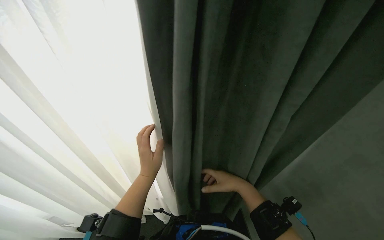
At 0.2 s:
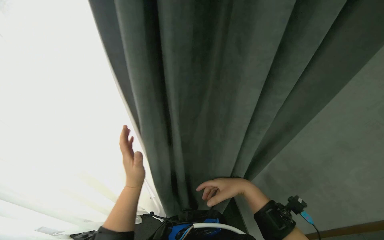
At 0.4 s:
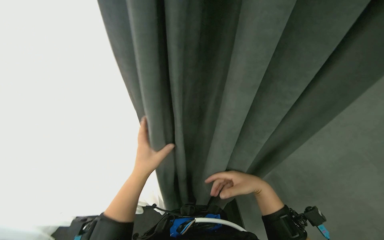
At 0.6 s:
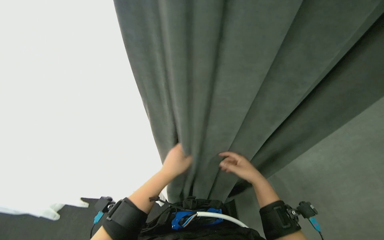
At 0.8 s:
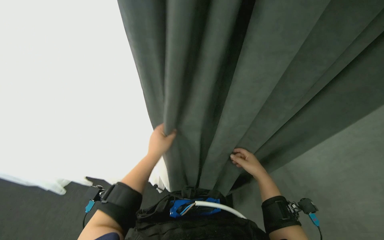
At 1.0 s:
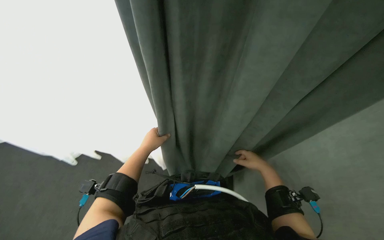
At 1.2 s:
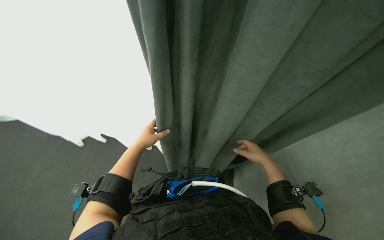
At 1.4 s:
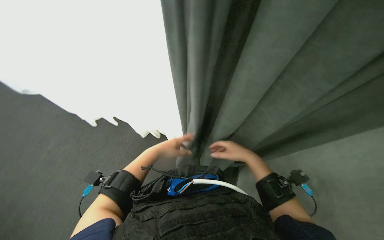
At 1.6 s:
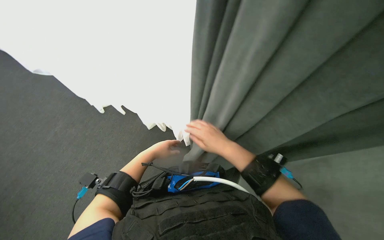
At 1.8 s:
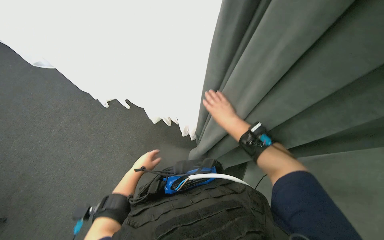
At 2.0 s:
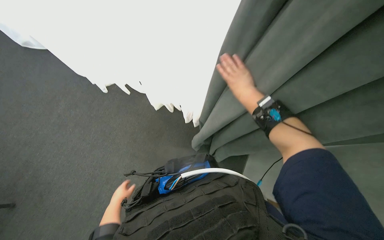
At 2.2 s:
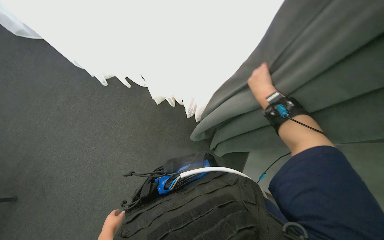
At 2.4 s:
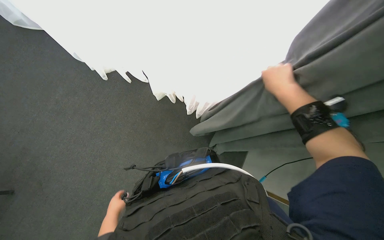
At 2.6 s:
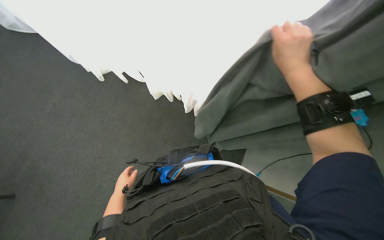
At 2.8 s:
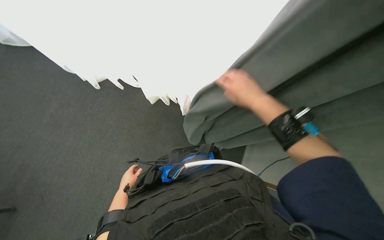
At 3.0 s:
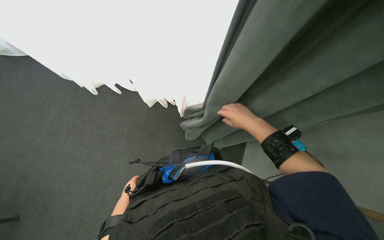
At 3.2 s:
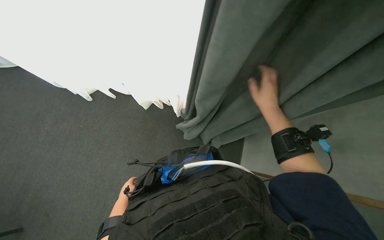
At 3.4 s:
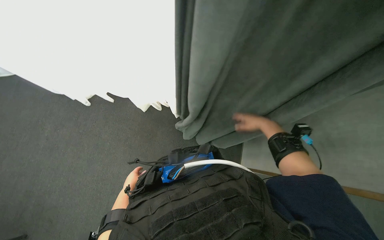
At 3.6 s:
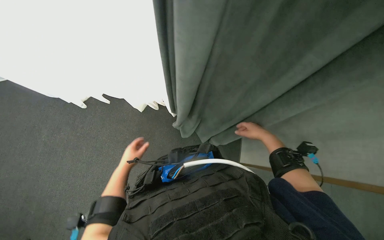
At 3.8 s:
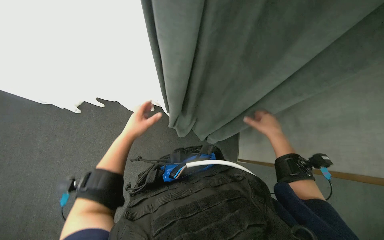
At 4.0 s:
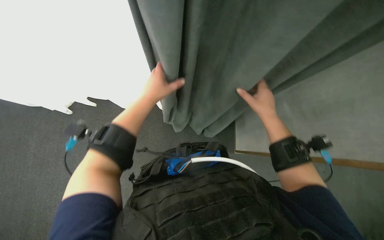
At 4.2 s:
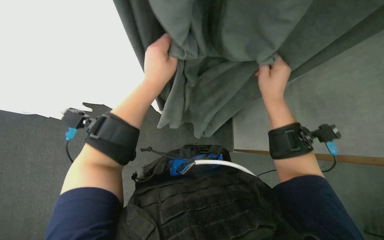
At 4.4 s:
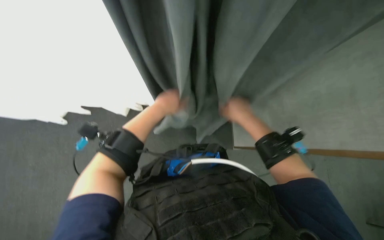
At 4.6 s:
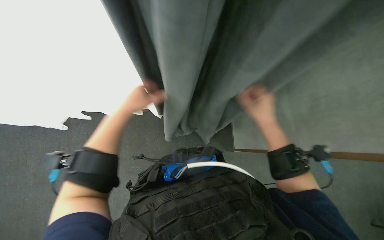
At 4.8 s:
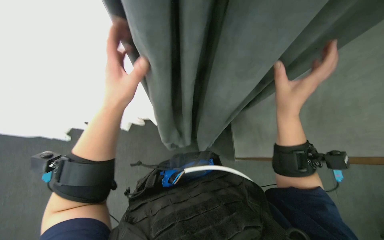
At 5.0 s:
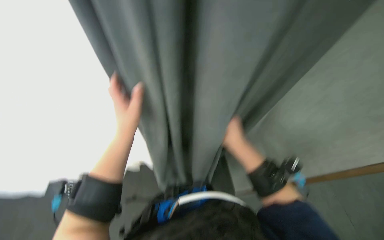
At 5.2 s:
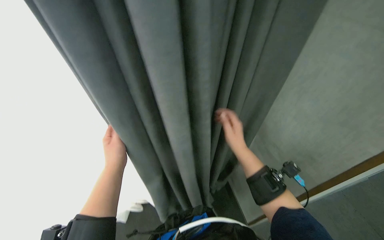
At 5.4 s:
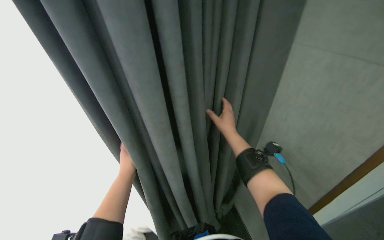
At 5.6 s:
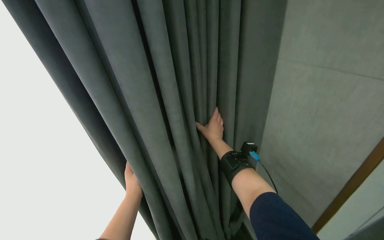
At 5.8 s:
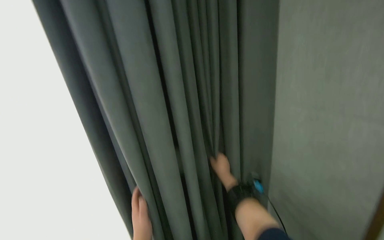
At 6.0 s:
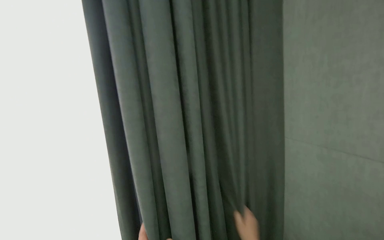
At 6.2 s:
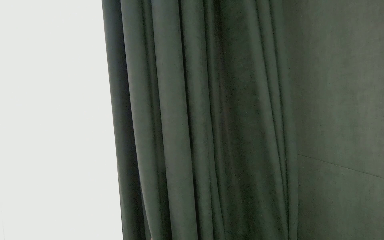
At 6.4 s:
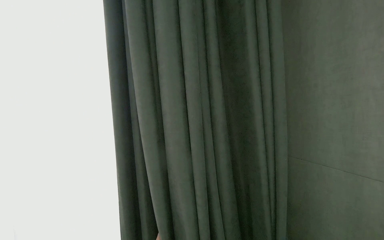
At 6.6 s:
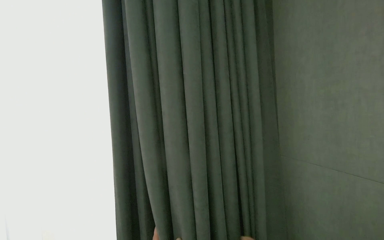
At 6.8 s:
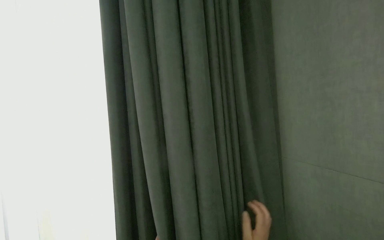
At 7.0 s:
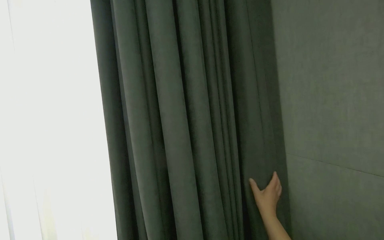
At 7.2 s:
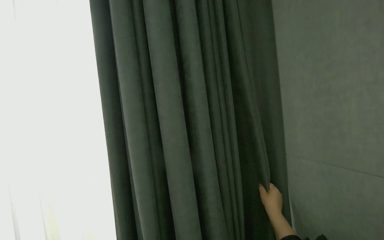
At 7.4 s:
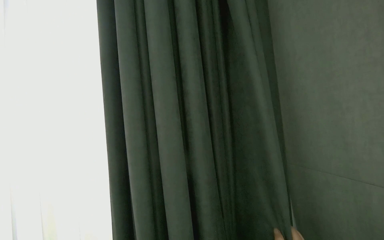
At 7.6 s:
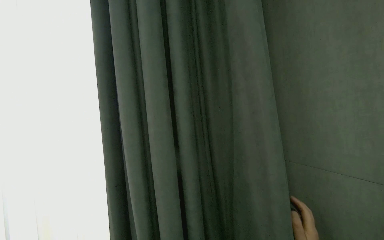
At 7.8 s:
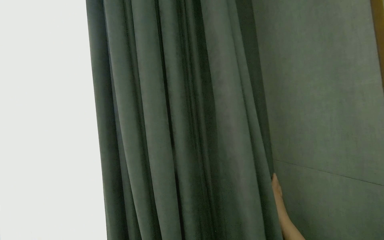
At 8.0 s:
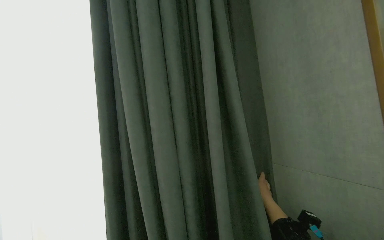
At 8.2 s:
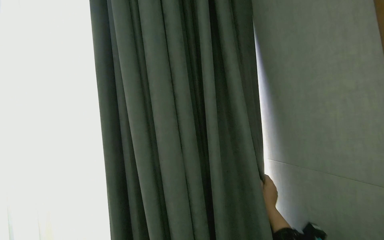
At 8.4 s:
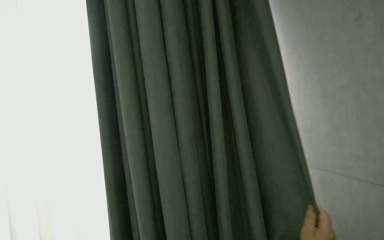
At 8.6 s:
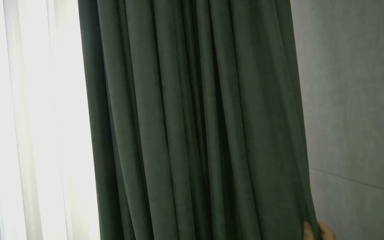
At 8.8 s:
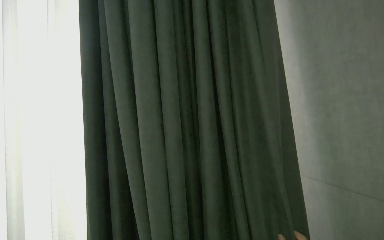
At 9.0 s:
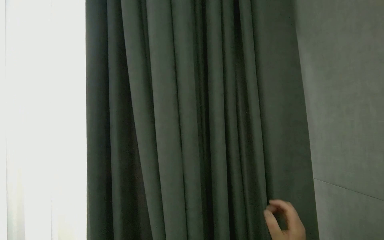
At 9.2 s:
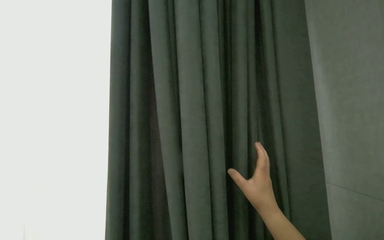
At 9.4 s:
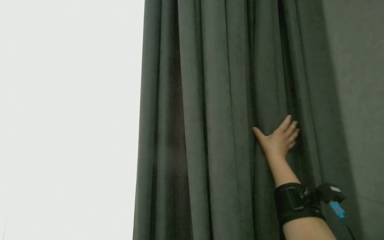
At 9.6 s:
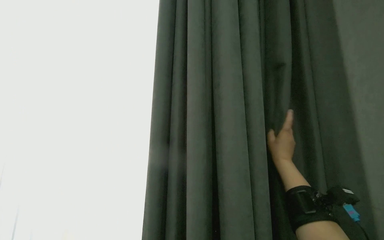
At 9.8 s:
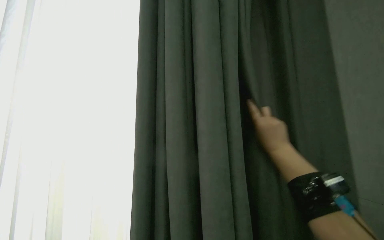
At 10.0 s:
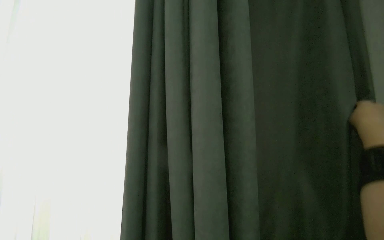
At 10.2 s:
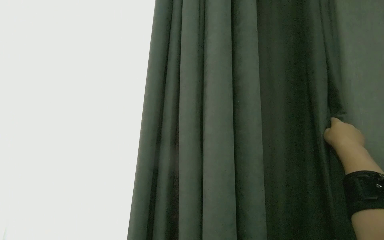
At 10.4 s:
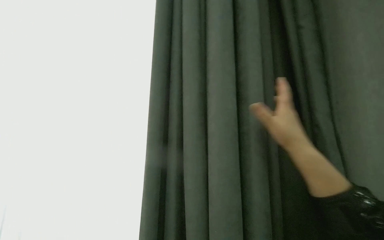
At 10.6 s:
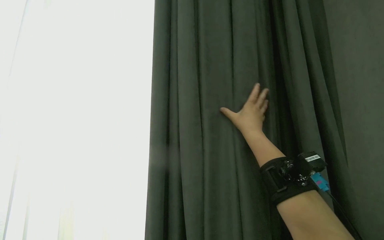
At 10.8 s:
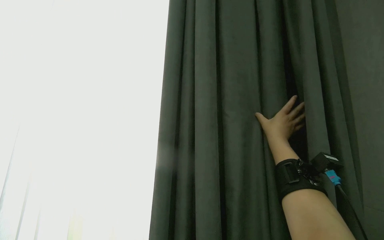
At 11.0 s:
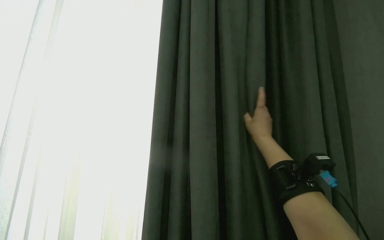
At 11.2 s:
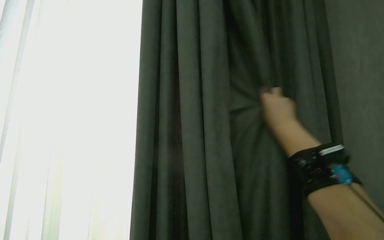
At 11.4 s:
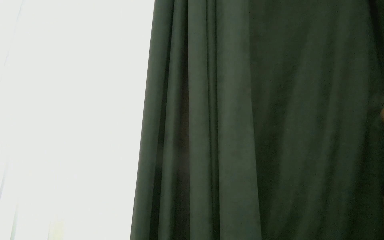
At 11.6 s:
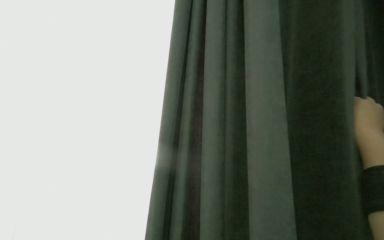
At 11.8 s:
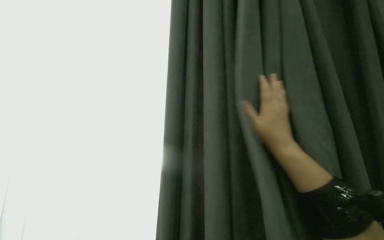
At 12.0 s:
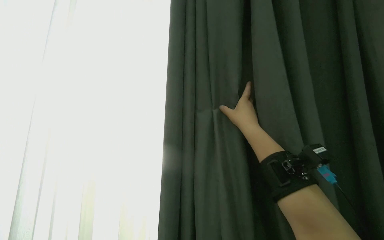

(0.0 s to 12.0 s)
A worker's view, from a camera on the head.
Job: organizing items.
The whole recording: Pulling room curtains. The worker pulls and adjusts the grey and white curtains across the window.
0.0 s - 1.6 s: The right hand goes approximately 15 cm to the left and up the picture.
1.6 s - 3.0 s: The right hand is displaced to the right by approximately 10 cm; the left hand moves farther from the camera, down the picture and to the left, approximately 40 cm.
3.0 s - 4.4 s: The left hand travels up the picture, nearer to the camera and to the right by some 50 cm. Meanwhile the right hand moves nearer and farther over roughly 15 cm, changing direction 2 times.
4.4 s - 6.0 s: The view tips upward by about 25 degrees. Everything in view rotates roughly 30 degrees counterclockwise.
10.4 s - 12.0 s: The right hand moves to the left, some 10 cm.

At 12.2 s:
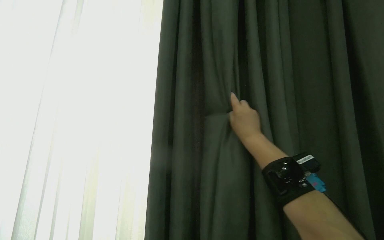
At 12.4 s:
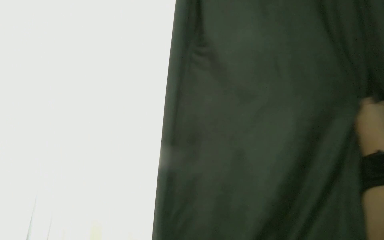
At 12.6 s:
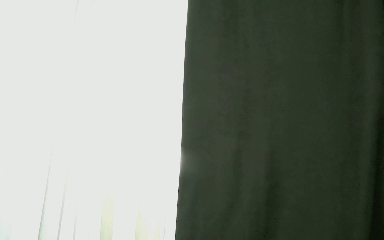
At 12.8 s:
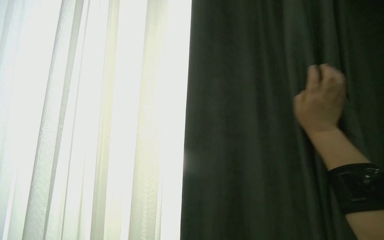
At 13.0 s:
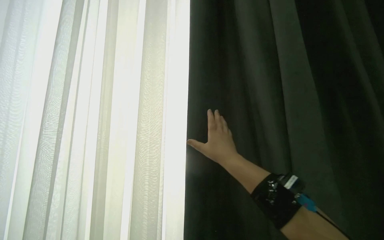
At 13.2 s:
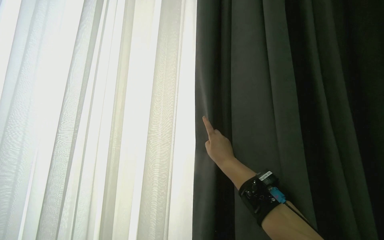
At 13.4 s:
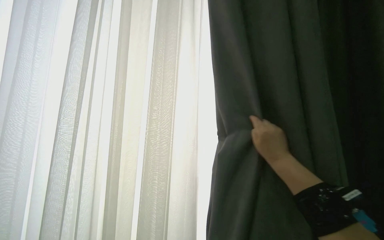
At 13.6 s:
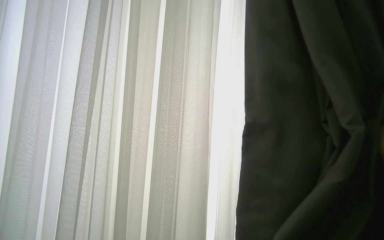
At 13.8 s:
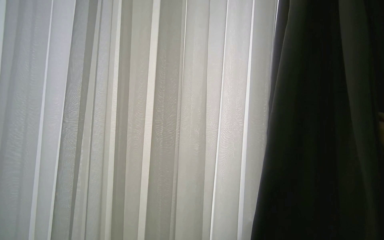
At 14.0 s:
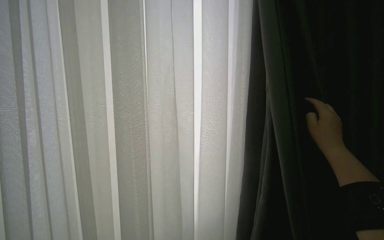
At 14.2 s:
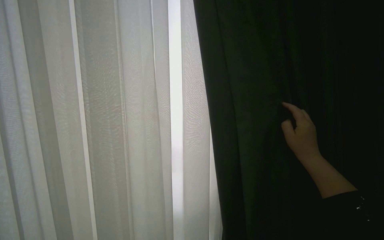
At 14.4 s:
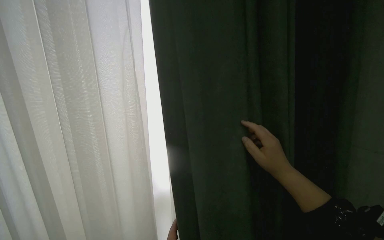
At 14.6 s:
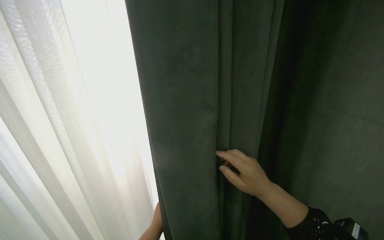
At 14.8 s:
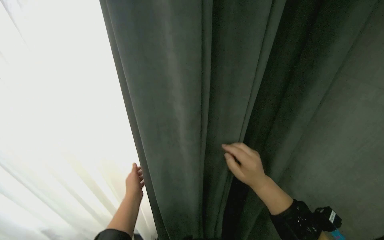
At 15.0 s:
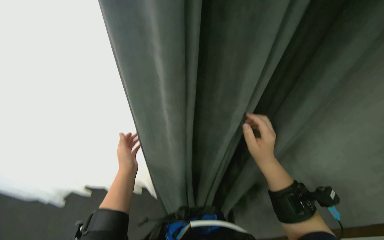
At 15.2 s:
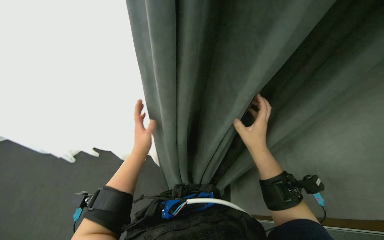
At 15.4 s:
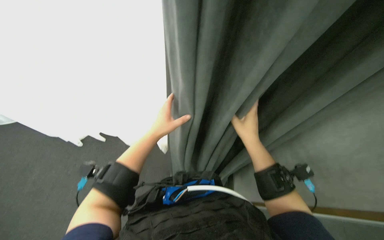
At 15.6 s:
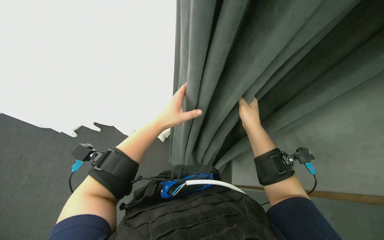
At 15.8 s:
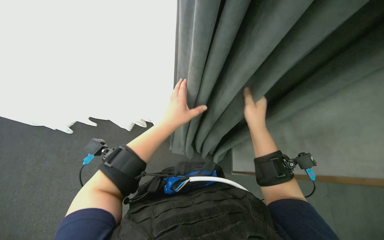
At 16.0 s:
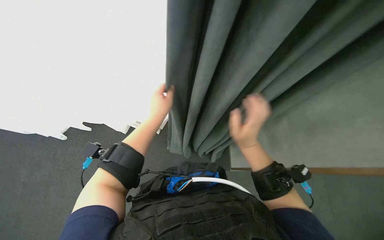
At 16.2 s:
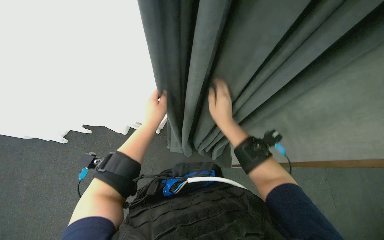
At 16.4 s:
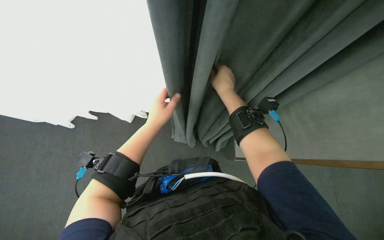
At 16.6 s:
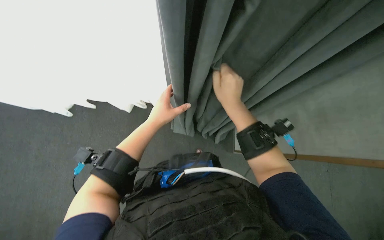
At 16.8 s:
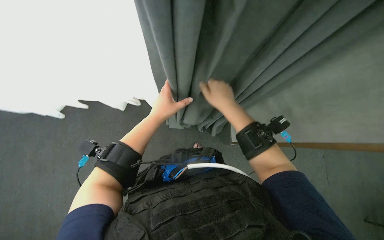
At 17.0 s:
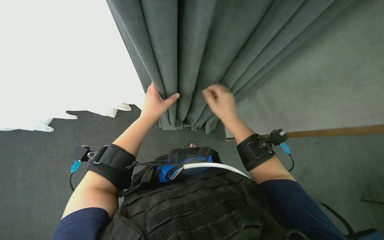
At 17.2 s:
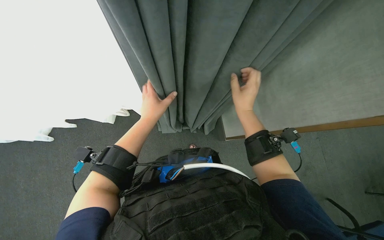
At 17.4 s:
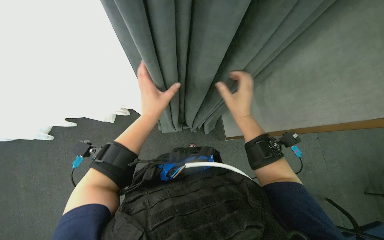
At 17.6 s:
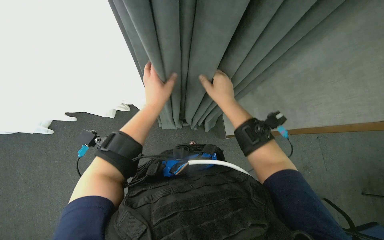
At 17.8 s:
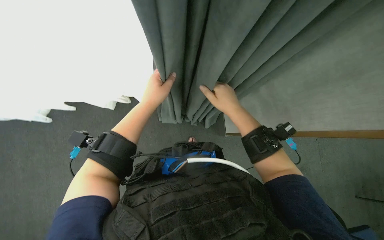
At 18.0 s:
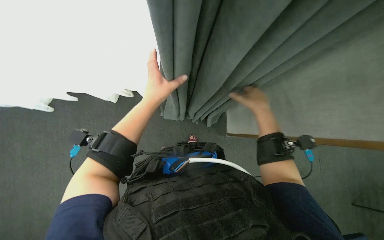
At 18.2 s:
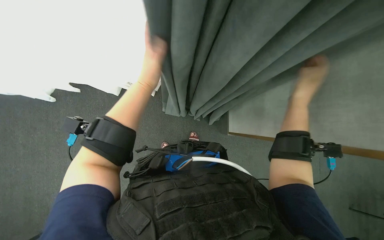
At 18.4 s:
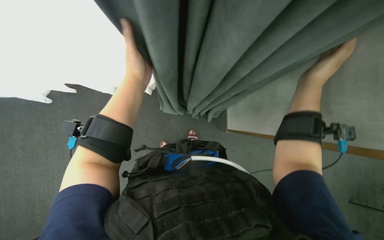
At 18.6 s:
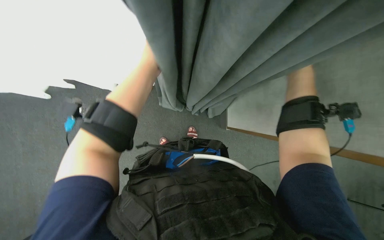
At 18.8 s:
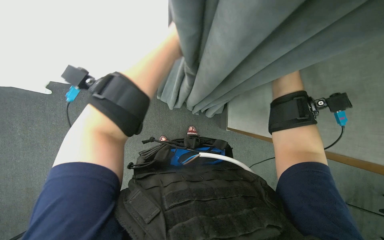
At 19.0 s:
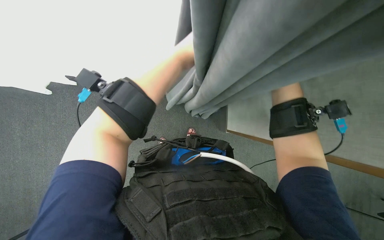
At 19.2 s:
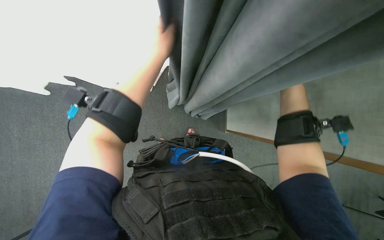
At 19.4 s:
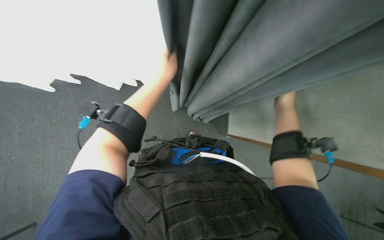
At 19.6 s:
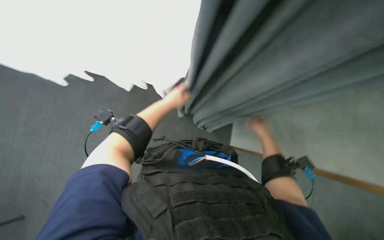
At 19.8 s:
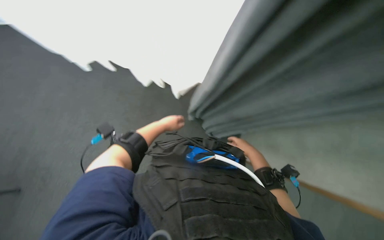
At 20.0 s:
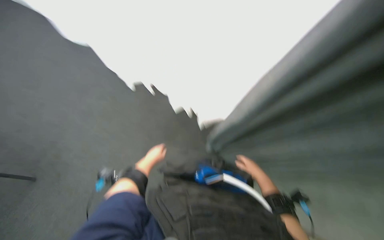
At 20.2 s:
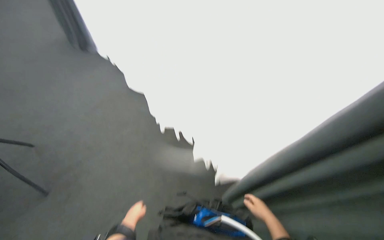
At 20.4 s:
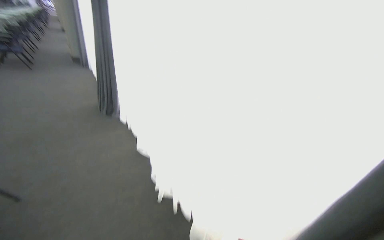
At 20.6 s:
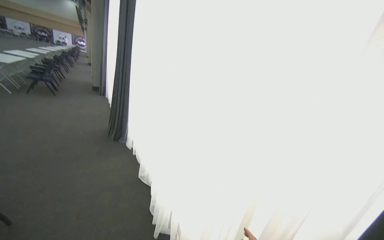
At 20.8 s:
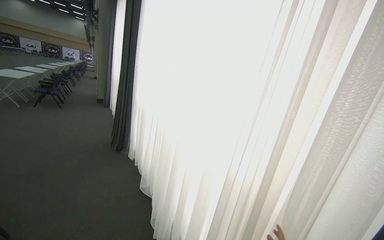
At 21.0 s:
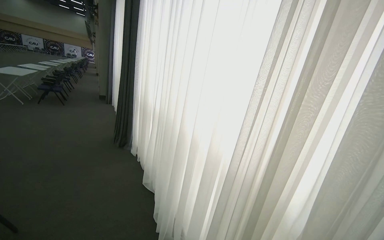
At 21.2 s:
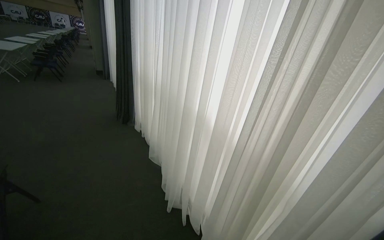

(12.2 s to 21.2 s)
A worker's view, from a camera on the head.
Job: organizing items.
The whole recording: Pulling room curtains. The worker pulls and adjusts the grey and white curtains across the window.
15.2 s - 16.6 s: The wearer looks some 15 degrees further downward. The right hand is displaced to the left and up the picture by about 15 cm.
16.6 s - 18.2 s: The right hand goes roughly 20 cm to the right.
18.2 s - 19.8 s: The left hand is displaced farther from the camera and down the picture by approximately 25 cm.
19.8 s - 21.2 s: The head turns to the left by about 30 degrees. The view tilts some 55 degrees upward.
